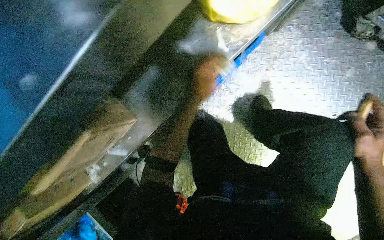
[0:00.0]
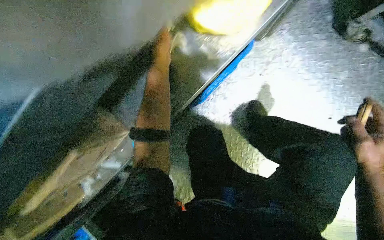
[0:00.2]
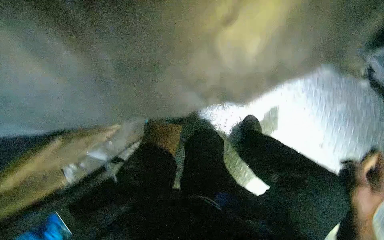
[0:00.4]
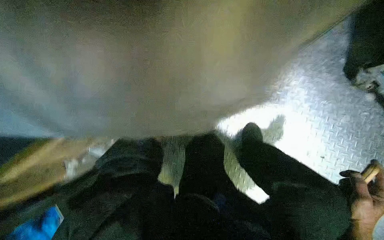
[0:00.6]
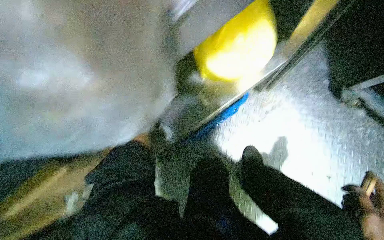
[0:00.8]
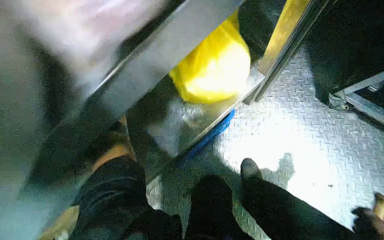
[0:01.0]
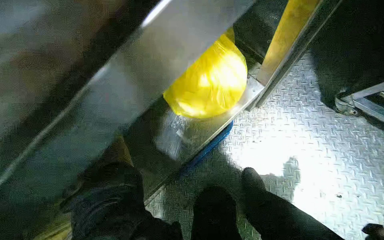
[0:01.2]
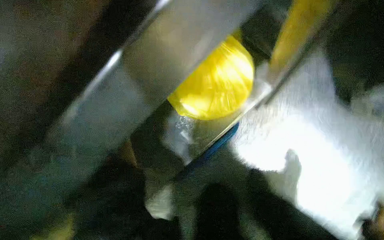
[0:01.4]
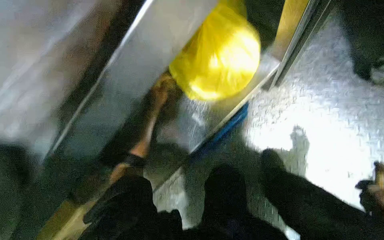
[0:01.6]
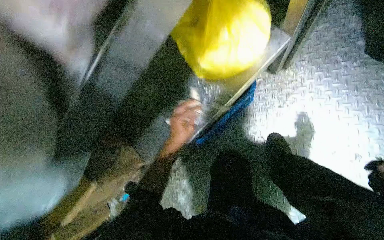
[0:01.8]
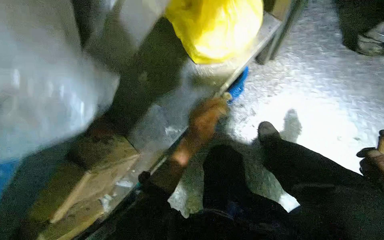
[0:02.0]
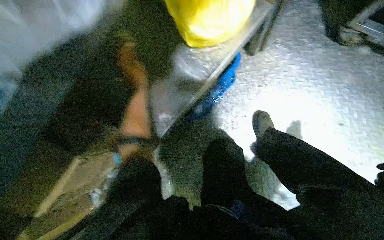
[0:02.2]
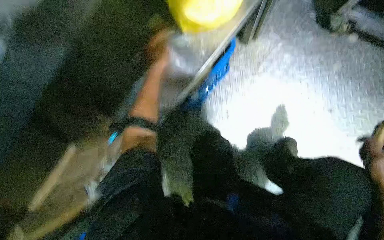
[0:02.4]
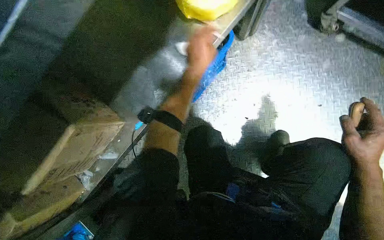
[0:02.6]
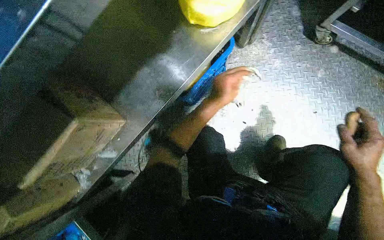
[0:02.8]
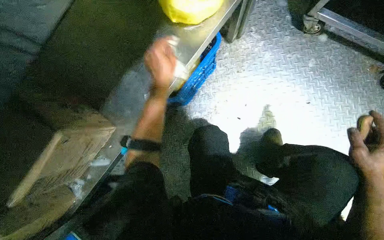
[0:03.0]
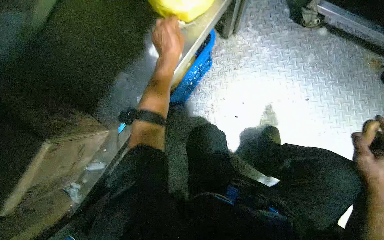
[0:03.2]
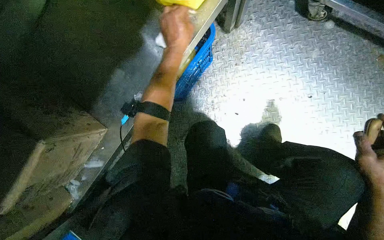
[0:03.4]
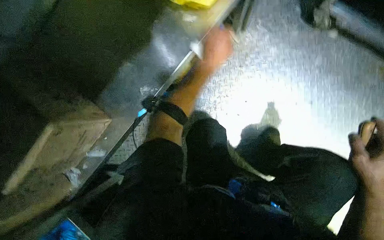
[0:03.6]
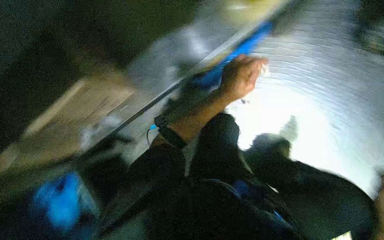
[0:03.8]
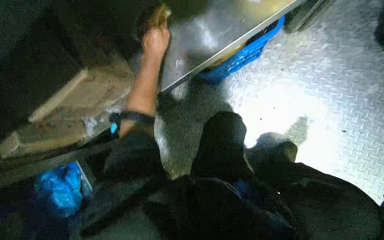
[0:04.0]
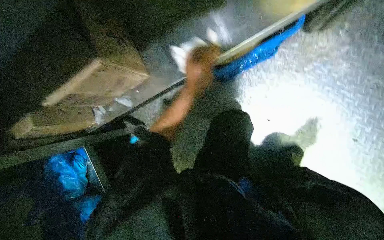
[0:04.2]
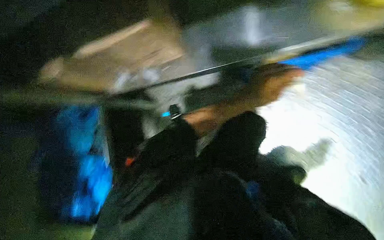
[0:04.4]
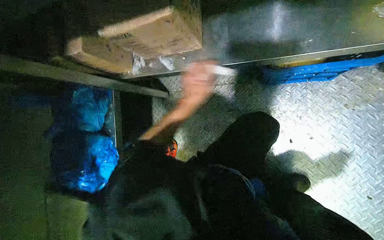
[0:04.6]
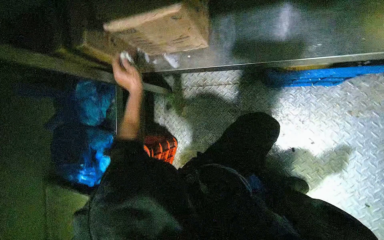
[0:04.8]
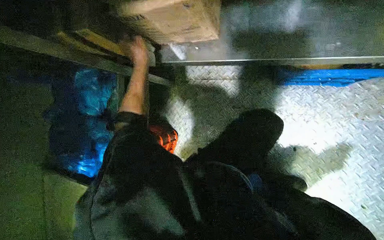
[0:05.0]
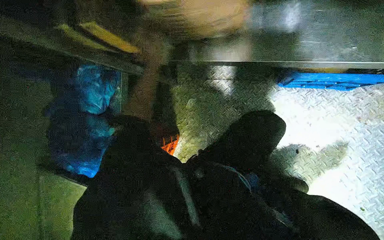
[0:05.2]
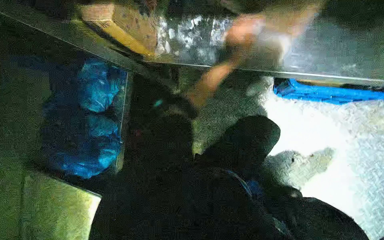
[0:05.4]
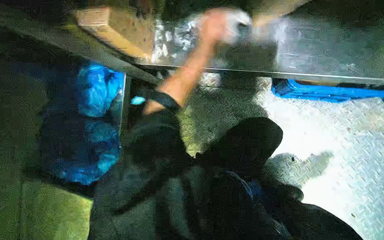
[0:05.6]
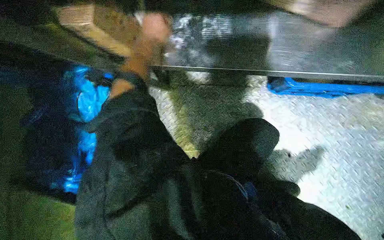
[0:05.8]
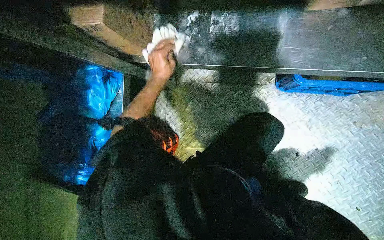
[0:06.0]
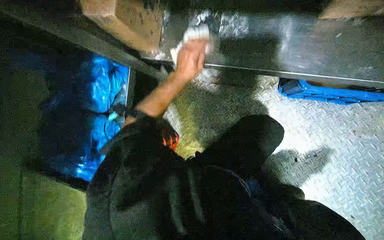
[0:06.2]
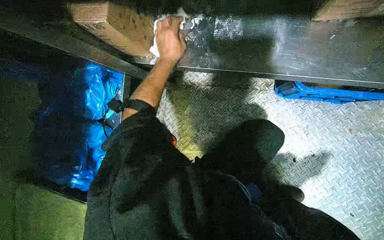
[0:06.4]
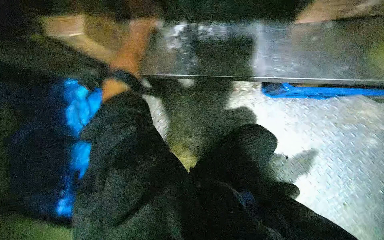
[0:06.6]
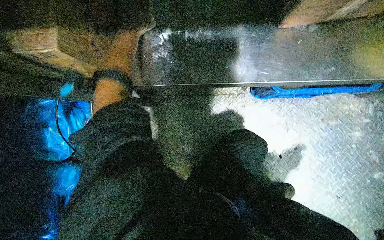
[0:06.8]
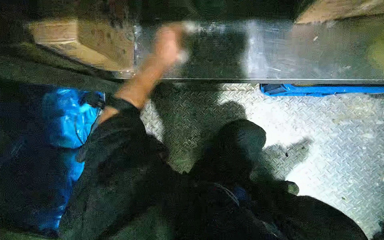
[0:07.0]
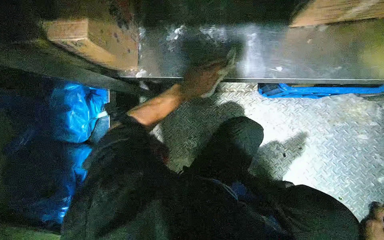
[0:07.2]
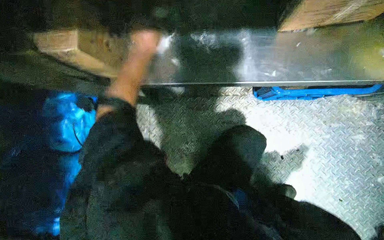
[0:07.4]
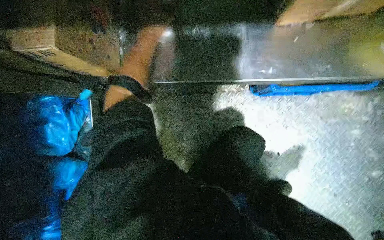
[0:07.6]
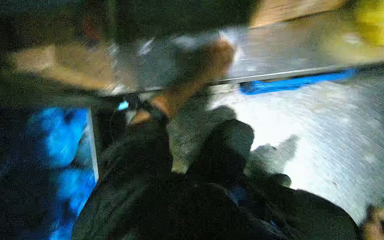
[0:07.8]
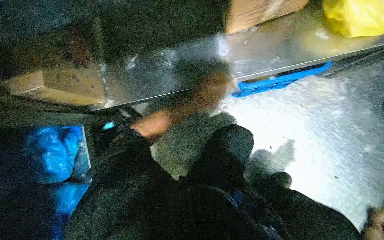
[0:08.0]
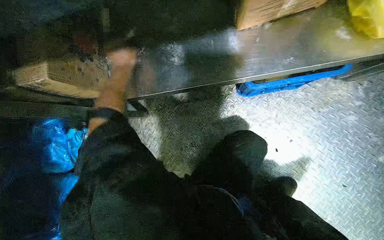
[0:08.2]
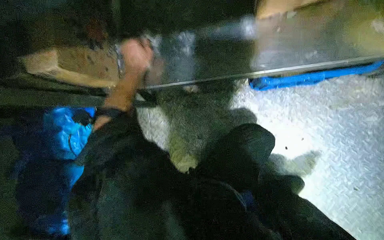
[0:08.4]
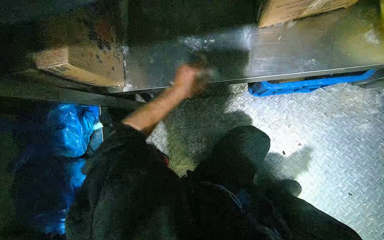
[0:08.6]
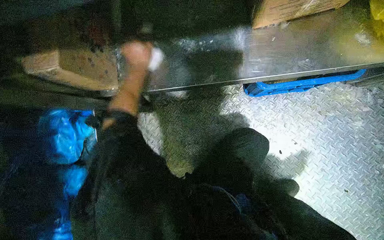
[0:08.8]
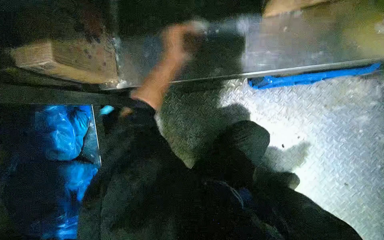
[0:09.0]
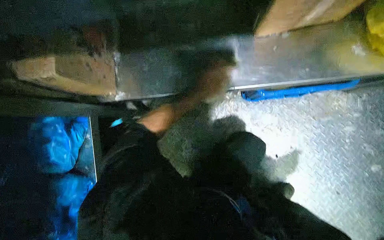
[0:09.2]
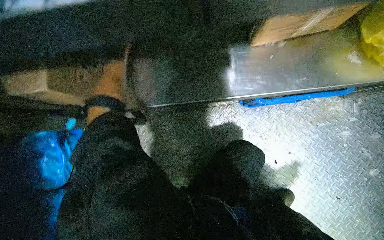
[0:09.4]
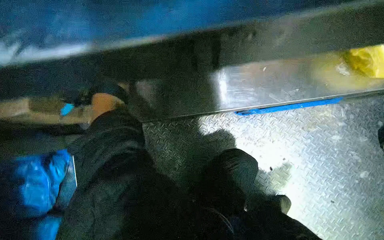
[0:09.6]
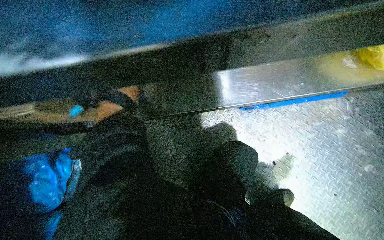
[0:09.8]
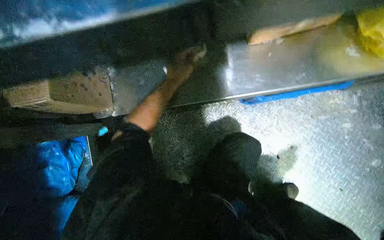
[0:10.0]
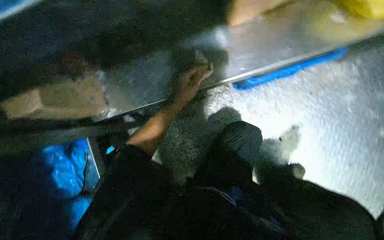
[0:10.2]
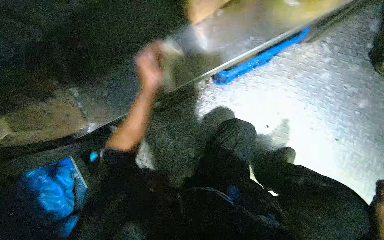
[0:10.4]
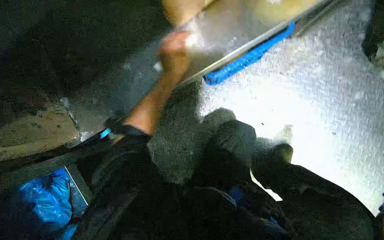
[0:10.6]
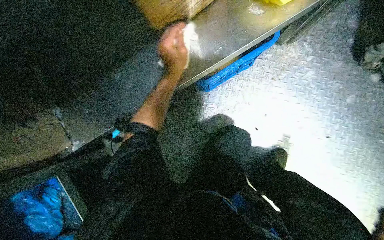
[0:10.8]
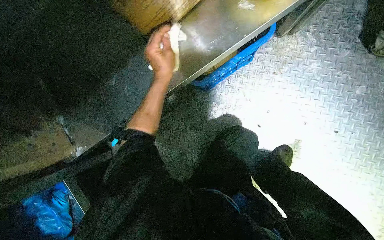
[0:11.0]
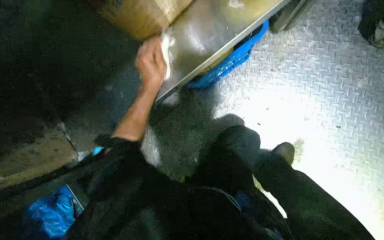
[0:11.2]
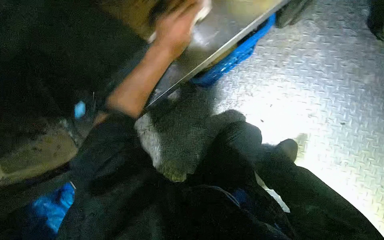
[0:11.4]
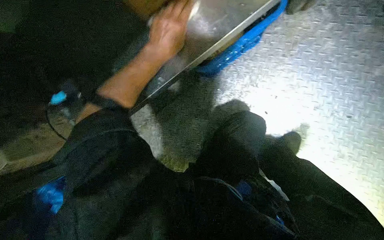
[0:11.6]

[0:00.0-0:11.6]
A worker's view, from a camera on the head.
Job: wiping surfaces.
The whole recording: Cleaning shelves in cold storage. The worker scrapes ice and wipes down metal shelves in the cold storage room.
0.0 to 1.4 s: The wearer looks roughly 20 degrees further upward.
2.8 to 4.4 s: The left hand goes left and right, approximately 25 cm each way, reversing 3 times.

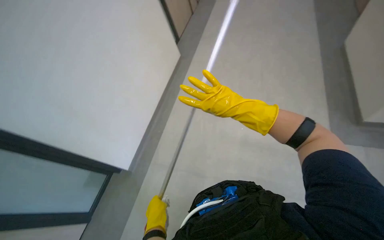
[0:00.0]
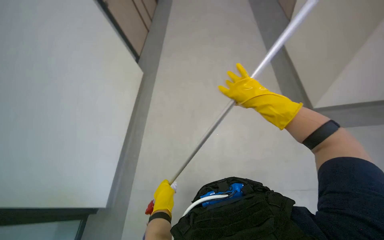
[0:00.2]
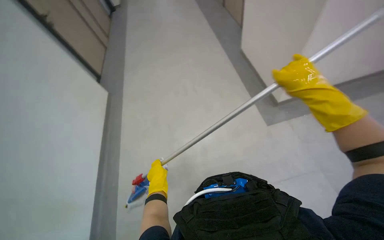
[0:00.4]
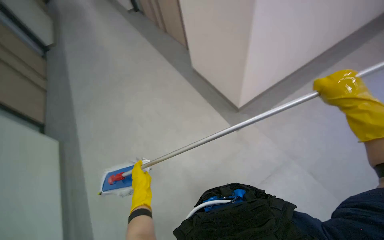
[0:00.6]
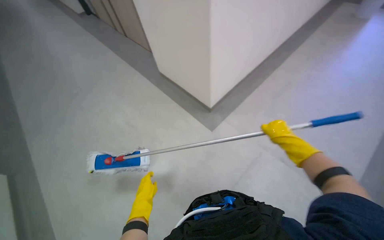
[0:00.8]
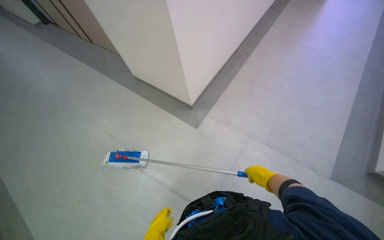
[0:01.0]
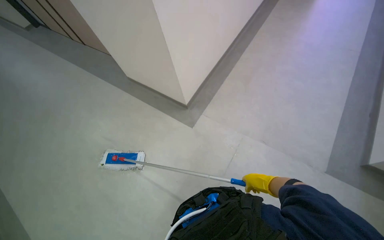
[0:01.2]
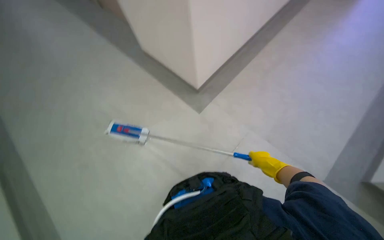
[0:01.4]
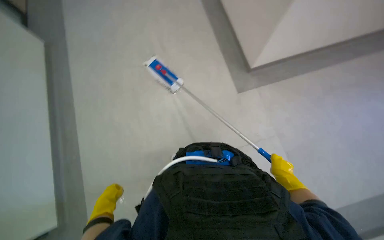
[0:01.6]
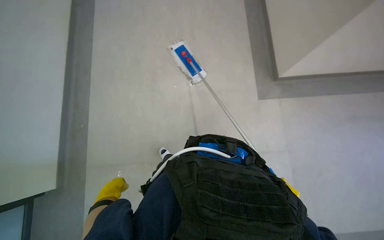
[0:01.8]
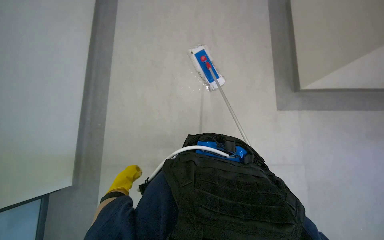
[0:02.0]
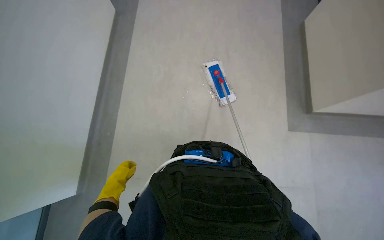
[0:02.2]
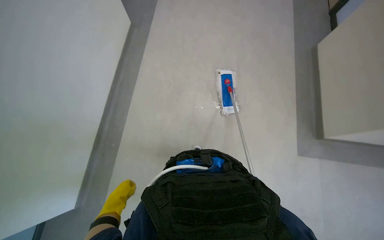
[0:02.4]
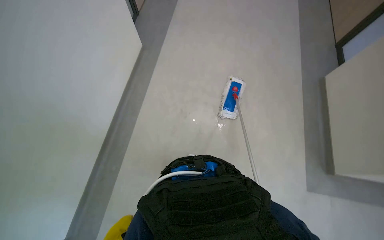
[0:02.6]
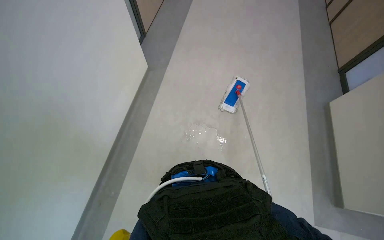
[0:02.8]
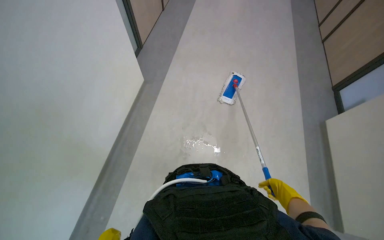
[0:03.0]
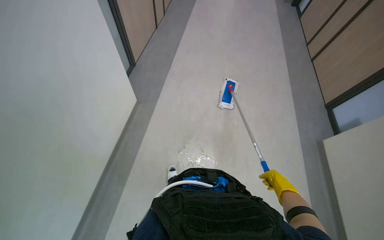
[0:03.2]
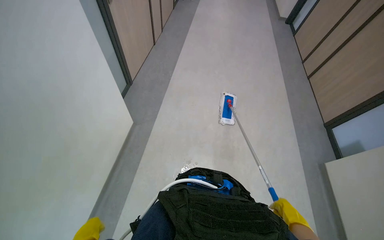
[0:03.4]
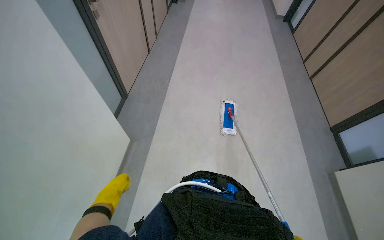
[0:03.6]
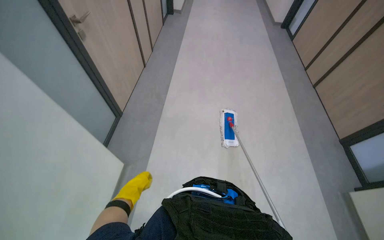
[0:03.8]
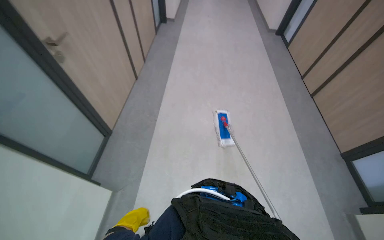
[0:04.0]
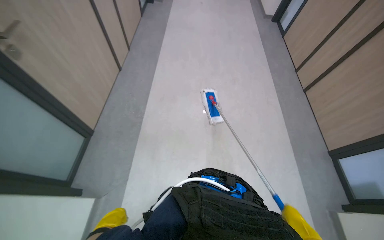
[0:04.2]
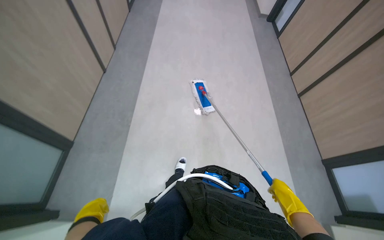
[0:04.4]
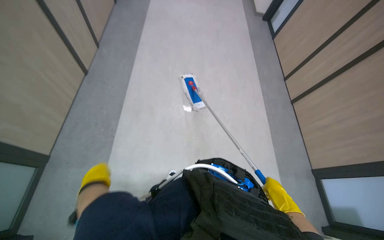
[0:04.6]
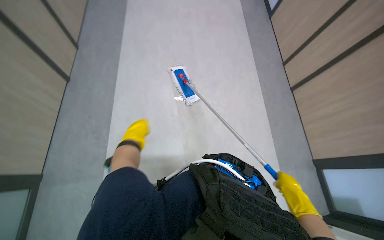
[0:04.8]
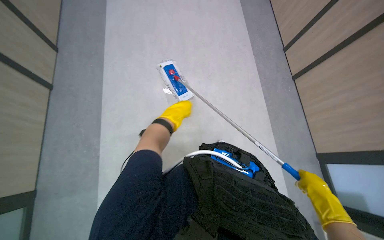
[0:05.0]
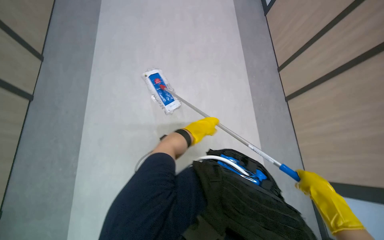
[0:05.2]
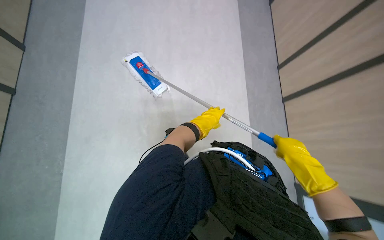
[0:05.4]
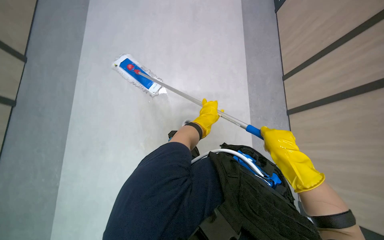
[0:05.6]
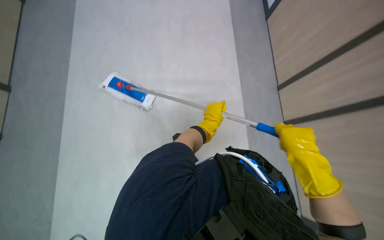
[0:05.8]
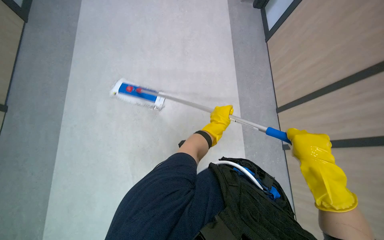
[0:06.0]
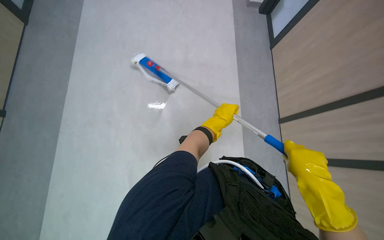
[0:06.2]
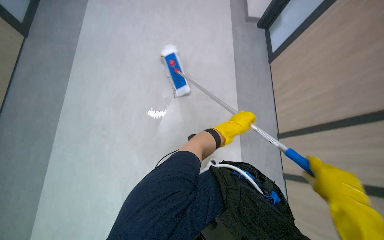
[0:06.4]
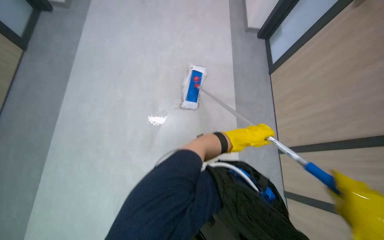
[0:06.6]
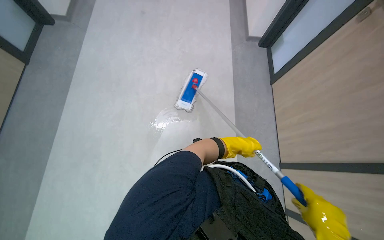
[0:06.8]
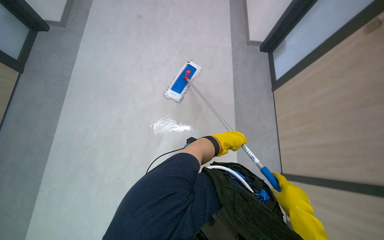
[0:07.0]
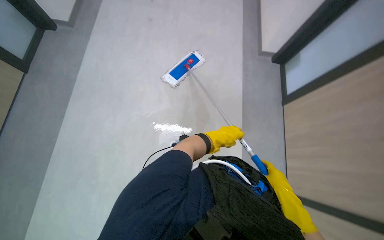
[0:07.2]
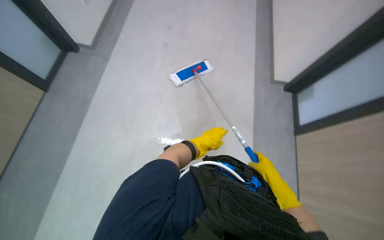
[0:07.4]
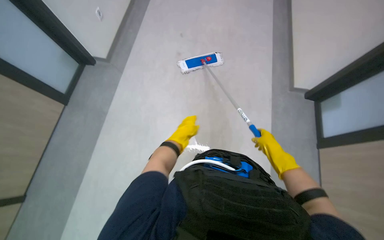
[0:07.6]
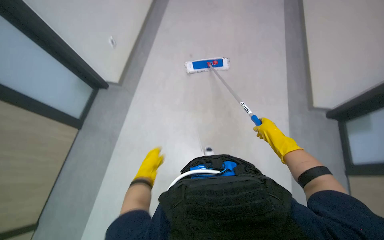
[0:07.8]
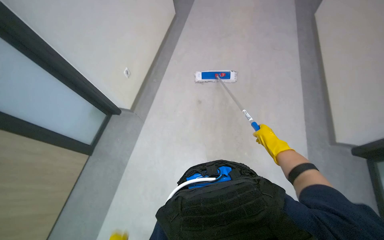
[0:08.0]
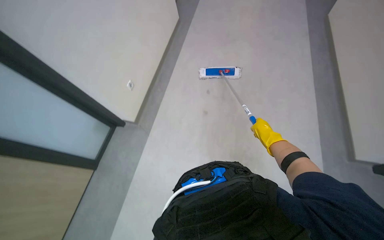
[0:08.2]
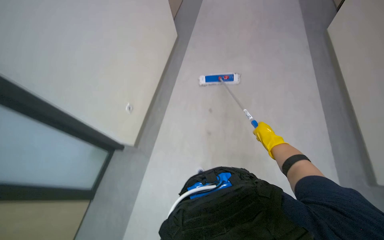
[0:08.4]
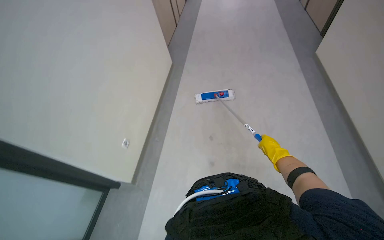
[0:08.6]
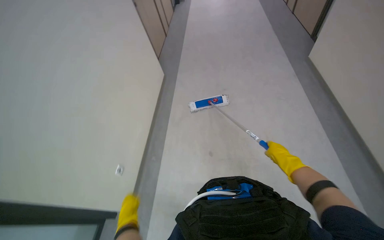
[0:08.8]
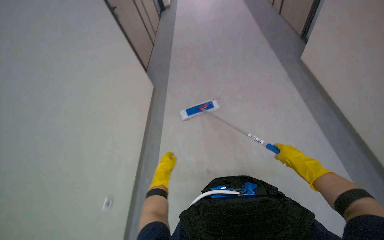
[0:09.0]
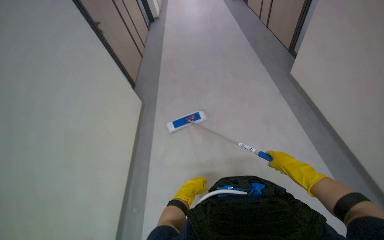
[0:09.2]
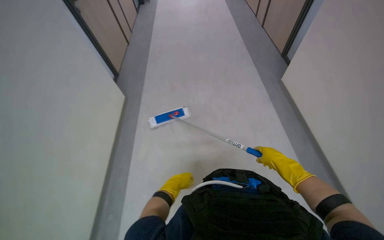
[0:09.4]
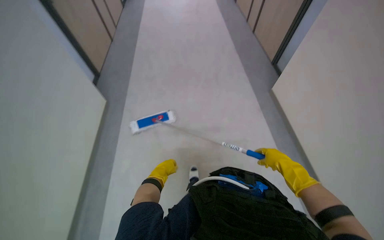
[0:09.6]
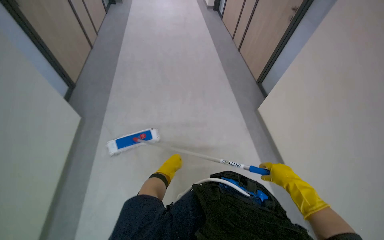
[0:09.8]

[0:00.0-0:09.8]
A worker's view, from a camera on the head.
Job: mopping floor.
The whole recording: Mopping hallway floor. The worker mops the hallway floor with a long-handled mop.
1.4 to 2.8 s: The head rotates approximately 70 degrees to the left.
4.2 to 5.6 s: The wearer moves roughly 90 cm. The view tilts about 15 degrees downward.
5.6 to 7.0 s: The left hand heads to the right and down the picture, covering roughly 15 cm.
7.0 to 8.4 s: The camera is carried roughly 60 cm. The camera sweeps to the left, by some 15 degrees. The wearer looks roughly 25 degrees further upward.
